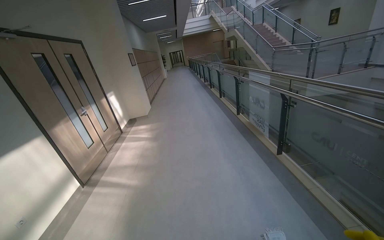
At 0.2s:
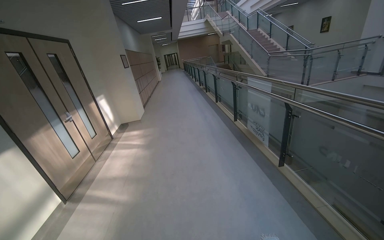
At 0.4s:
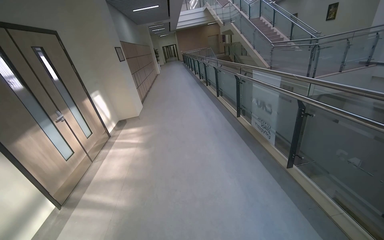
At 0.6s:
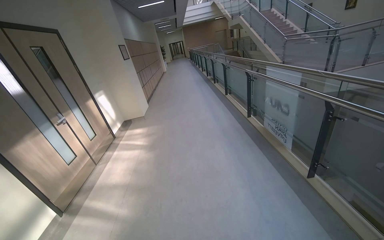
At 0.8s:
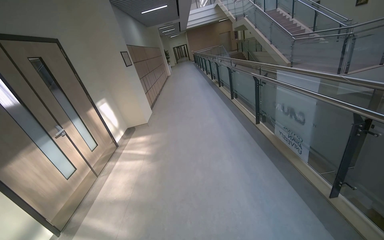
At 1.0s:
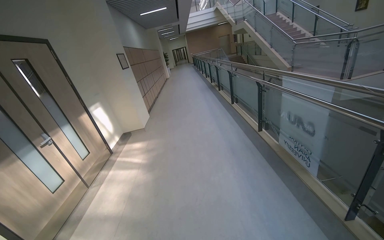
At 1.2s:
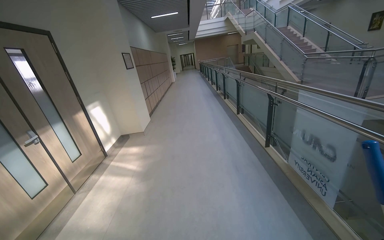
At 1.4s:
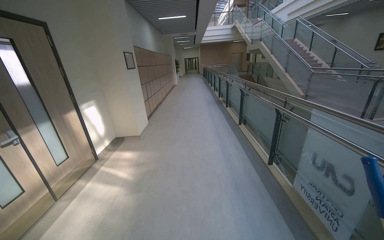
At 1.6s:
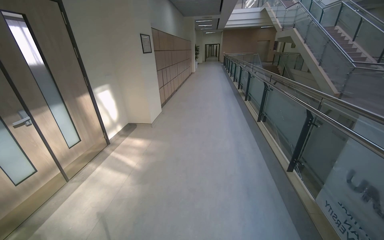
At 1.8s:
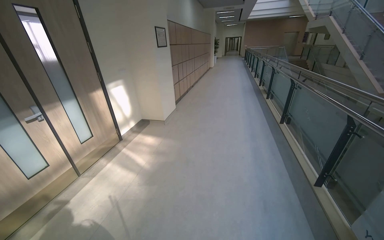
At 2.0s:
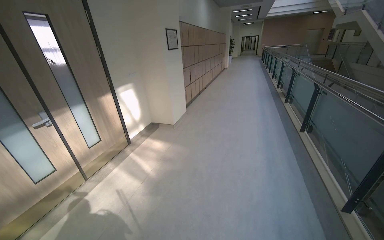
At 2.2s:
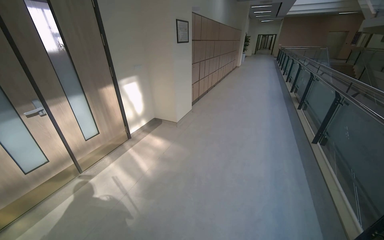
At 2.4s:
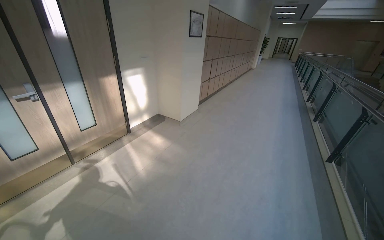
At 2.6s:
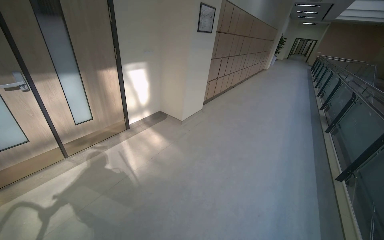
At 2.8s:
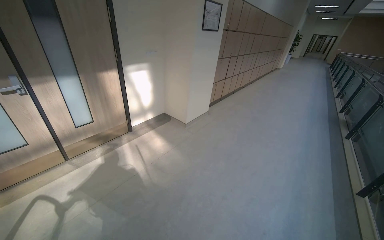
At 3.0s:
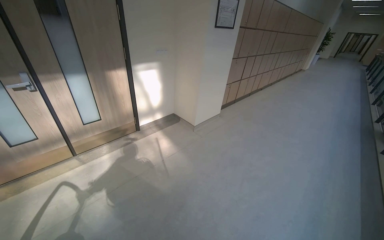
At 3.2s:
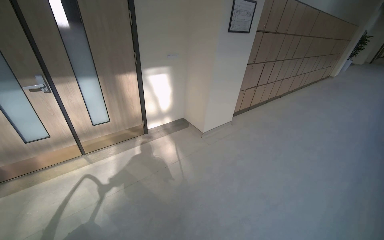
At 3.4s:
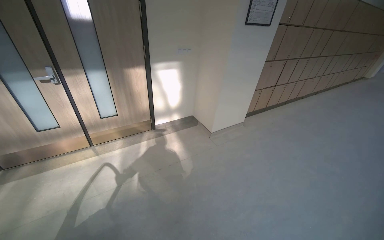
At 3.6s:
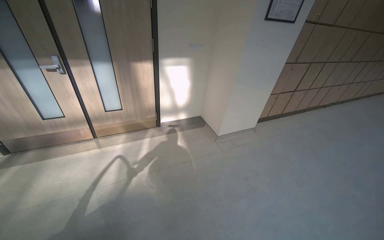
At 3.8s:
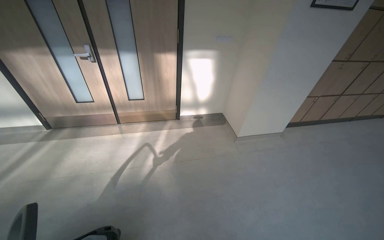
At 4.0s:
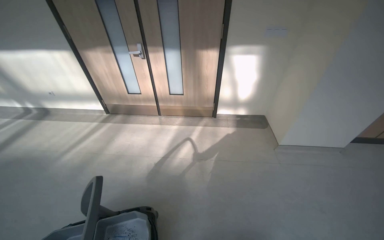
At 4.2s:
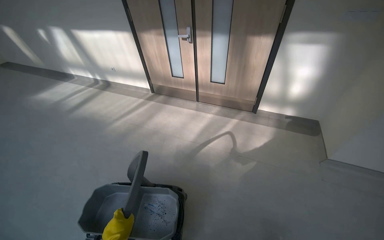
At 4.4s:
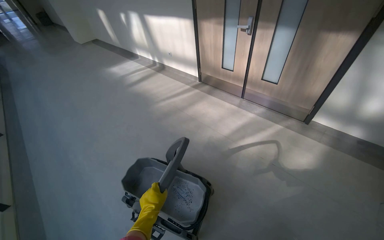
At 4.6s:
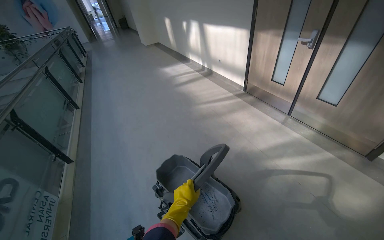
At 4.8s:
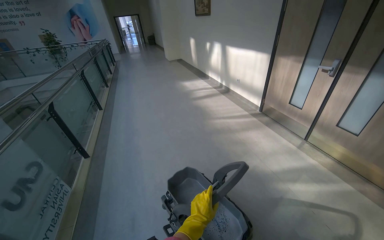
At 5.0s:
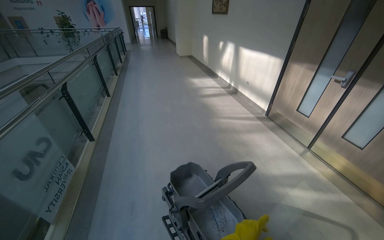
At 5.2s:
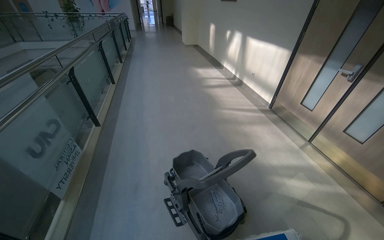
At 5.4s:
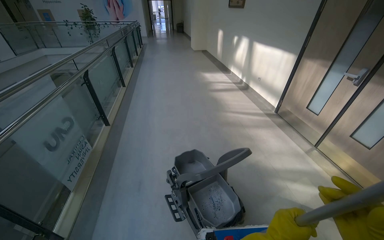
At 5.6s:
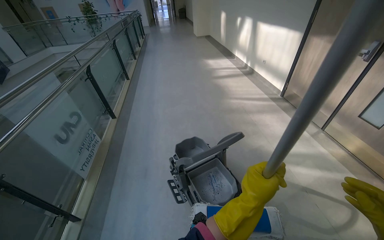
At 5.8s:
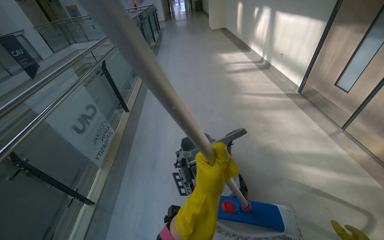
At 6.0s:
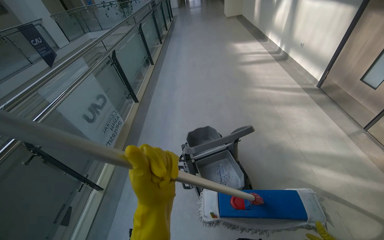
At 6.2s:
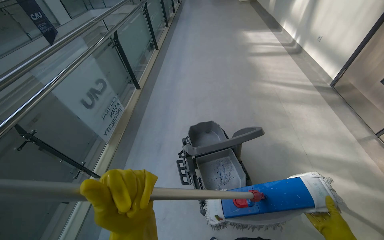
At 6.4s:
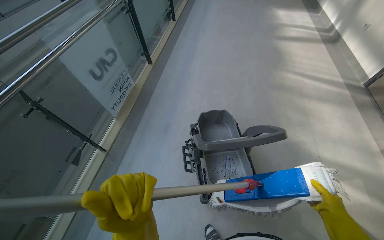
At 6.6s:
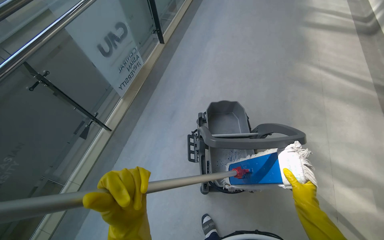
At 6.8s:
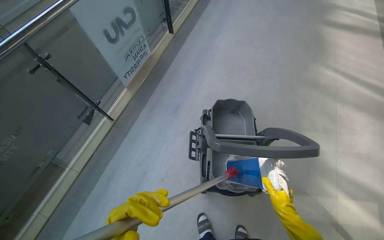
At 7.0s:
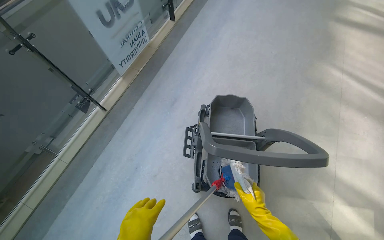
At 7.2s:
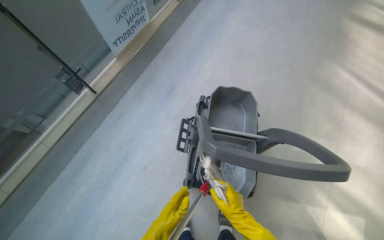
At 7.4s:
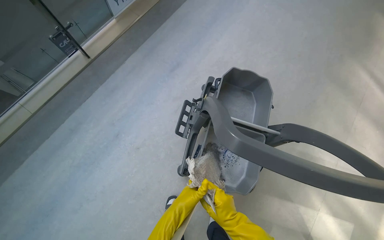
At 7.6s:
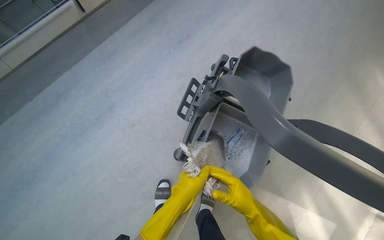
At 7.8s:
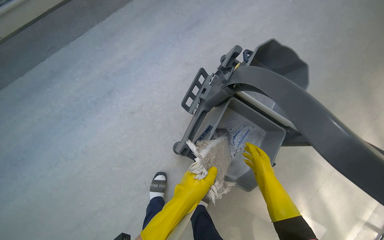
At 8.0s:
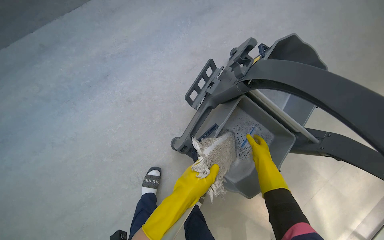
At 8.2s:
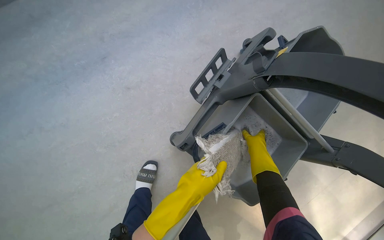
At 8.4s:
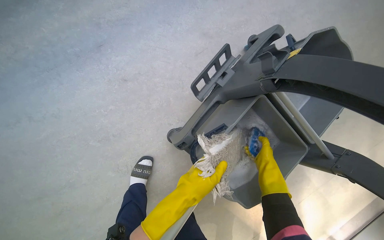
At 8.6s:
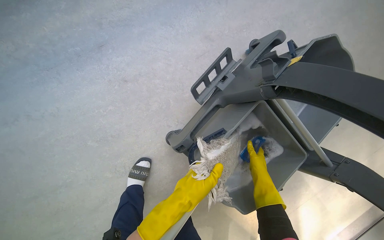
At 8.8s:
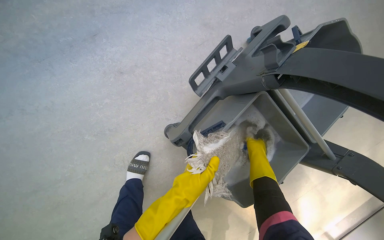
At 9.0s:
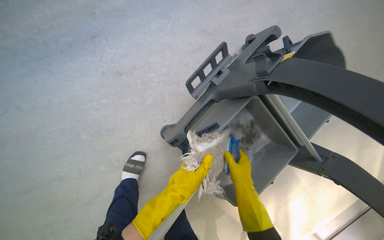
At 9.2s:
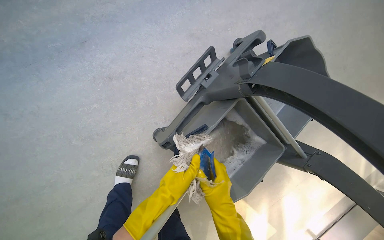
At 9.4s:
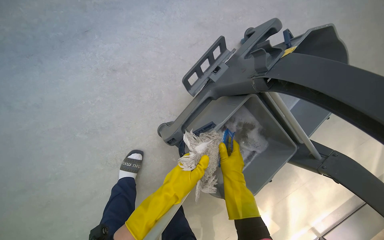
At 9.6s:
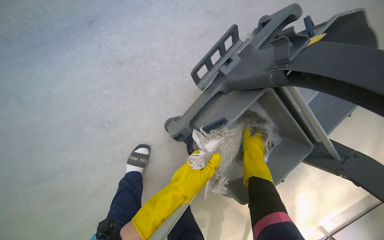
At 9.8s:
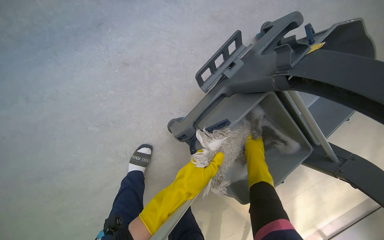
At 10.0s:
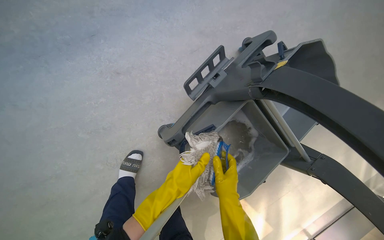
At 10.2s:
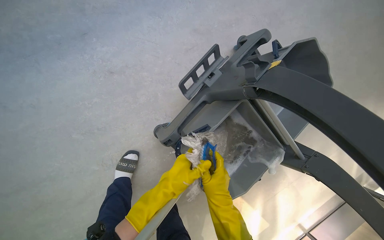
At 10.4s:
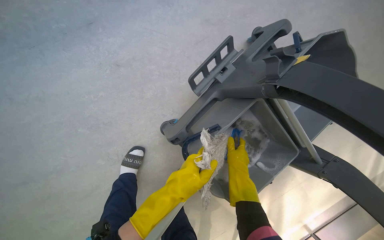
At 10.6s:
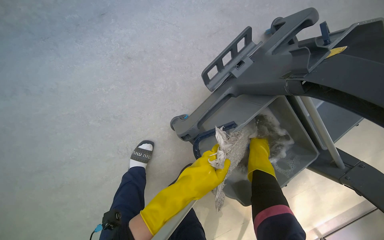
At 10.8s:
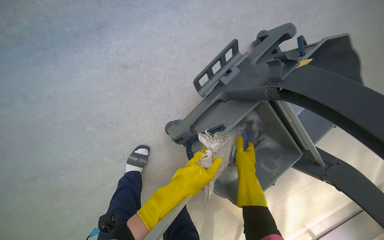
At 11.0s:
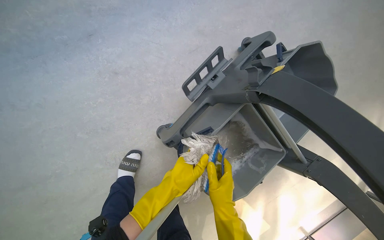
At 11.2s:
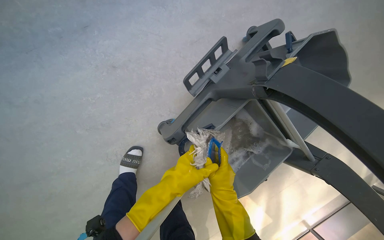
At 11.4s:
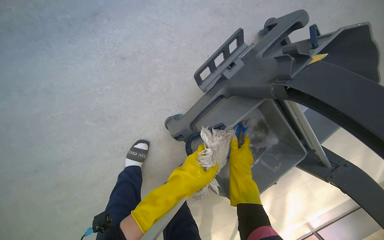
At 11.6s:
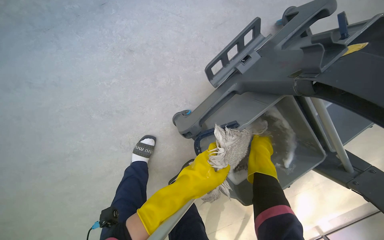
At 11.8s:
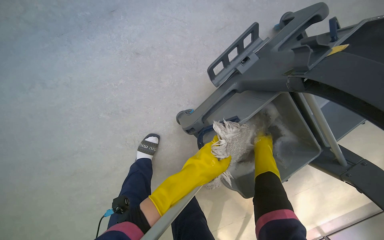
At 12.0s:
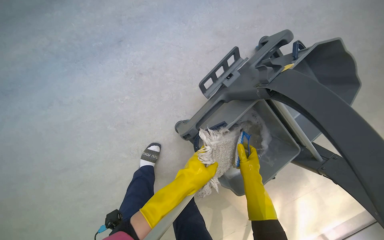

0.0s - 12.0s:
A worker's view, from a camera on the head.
Job: mopping floor.
The whole recording: Mopping hallway floor. The worker mops the hallway floor using a flat mop and a bucket.
0.0s - 1.6s: The camera travels about 1.5 m.
1.6s - 3.0s: The wearer moves approximately 1 m. The head turns to the left by roughly 40 degrees.
3.0s - 4.4s: The camera is carried some 70 cm. The head turns to the left by approximately 85 degrees. The view tilts some 20 degrees downward.
4.4s - 6.0s: The head turns to the left by approximately 45 degrees.
6.0s - 7.6s: The wearer moves approximately 60 cm. The camera pitches downward, by some 40 degrees. The scene rotates clockwise by approximately 45 degrees.
7.6s - 9.0s: The camera pitches downward, by some 15 degrees. The right hand goes some 10 cm up the picture.
9.0s - 10.4s: The right hand moves up and down the picture over approximately 15 cm, changing direction 2 times.
10.4s - 12.0s: The right hand moves up and down the picture over some 15 cm, changing direction 2 times.

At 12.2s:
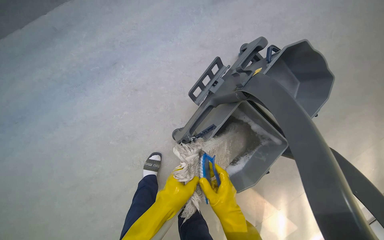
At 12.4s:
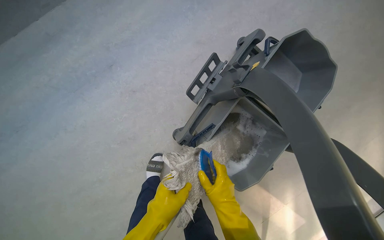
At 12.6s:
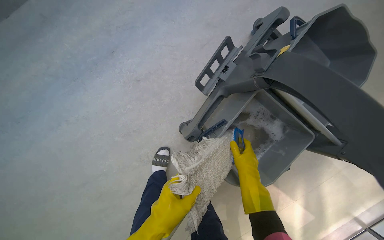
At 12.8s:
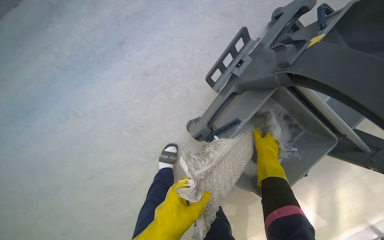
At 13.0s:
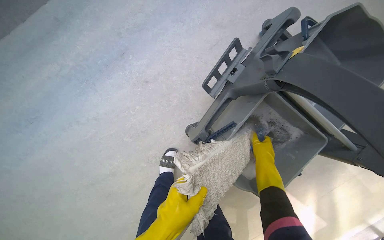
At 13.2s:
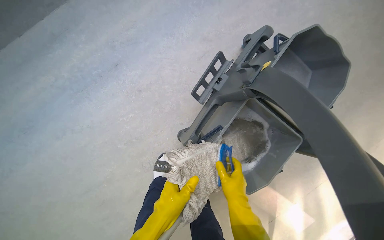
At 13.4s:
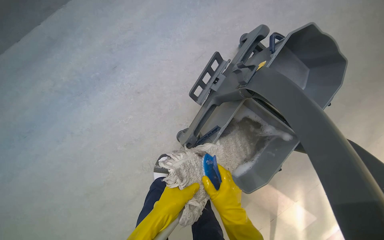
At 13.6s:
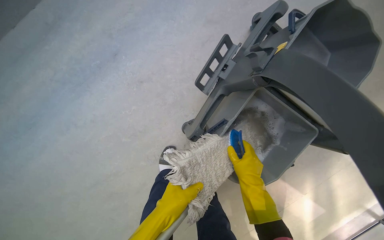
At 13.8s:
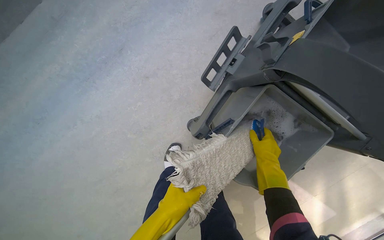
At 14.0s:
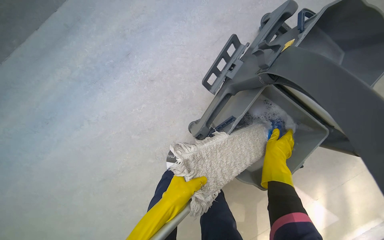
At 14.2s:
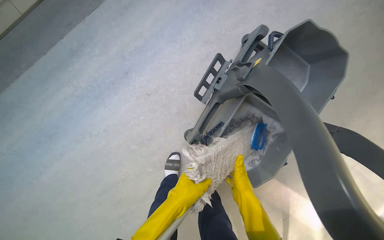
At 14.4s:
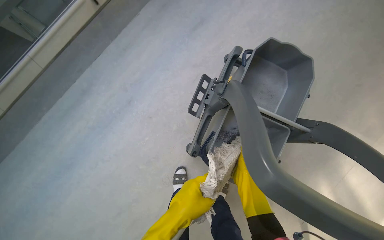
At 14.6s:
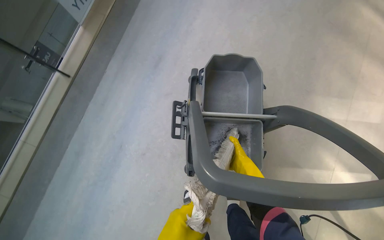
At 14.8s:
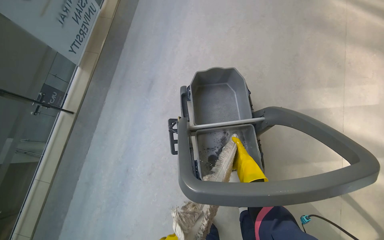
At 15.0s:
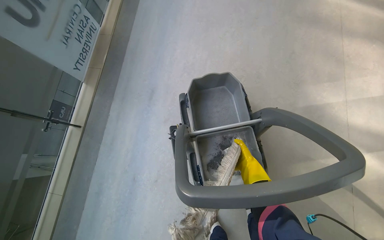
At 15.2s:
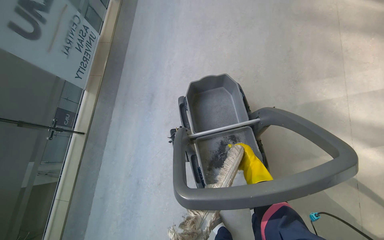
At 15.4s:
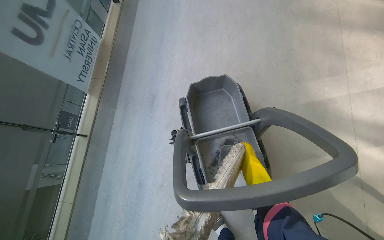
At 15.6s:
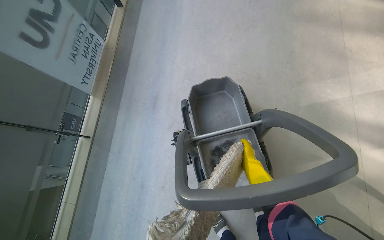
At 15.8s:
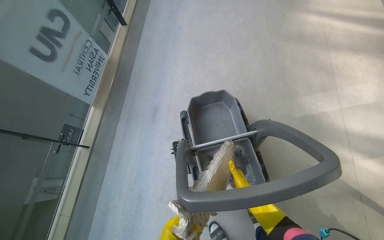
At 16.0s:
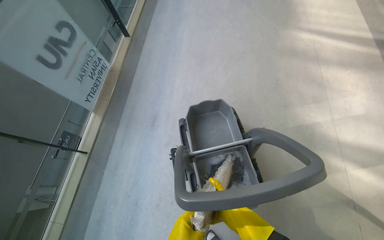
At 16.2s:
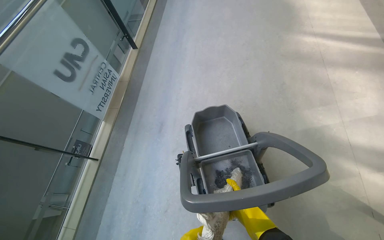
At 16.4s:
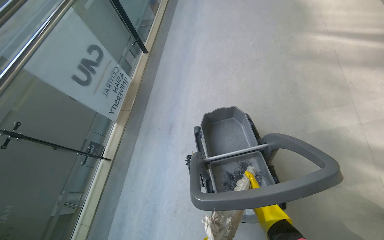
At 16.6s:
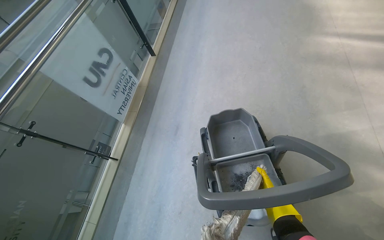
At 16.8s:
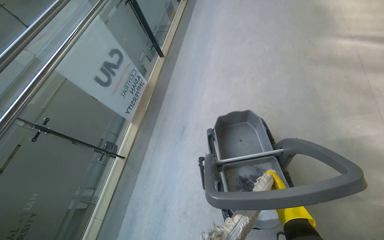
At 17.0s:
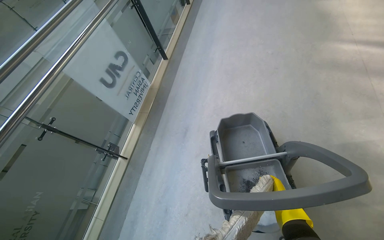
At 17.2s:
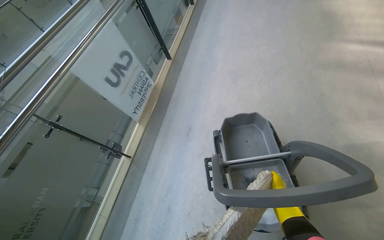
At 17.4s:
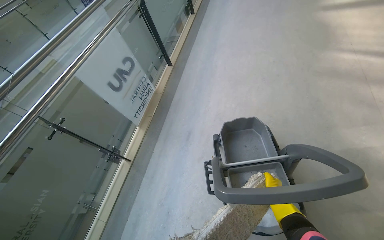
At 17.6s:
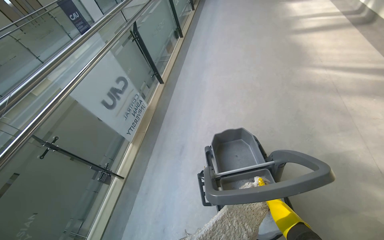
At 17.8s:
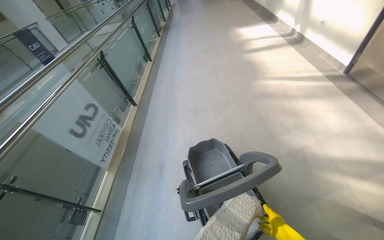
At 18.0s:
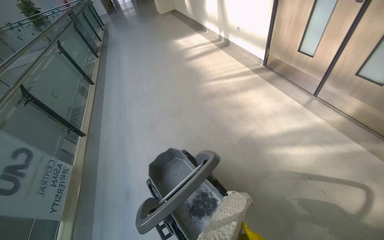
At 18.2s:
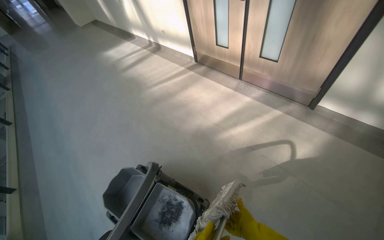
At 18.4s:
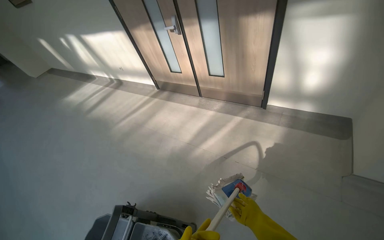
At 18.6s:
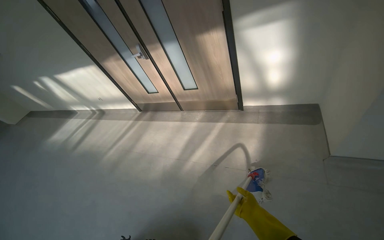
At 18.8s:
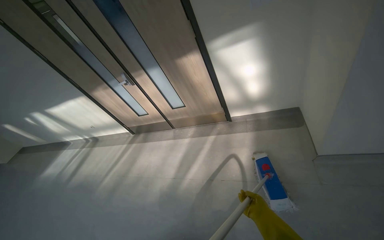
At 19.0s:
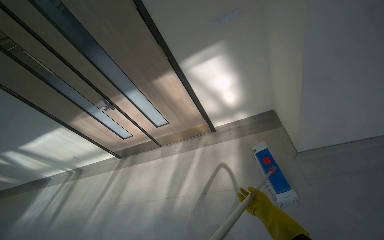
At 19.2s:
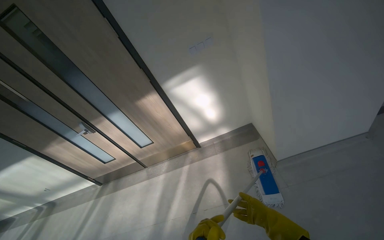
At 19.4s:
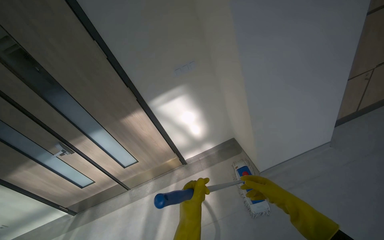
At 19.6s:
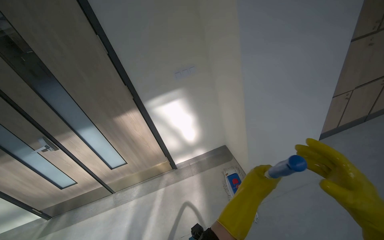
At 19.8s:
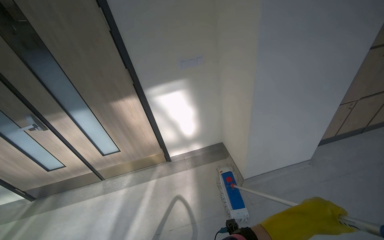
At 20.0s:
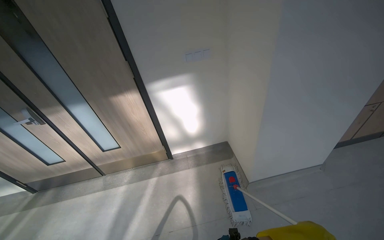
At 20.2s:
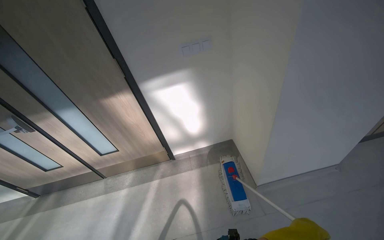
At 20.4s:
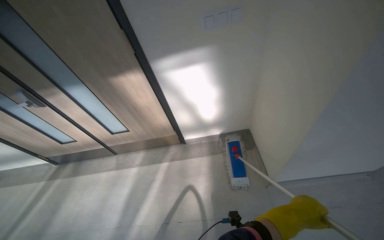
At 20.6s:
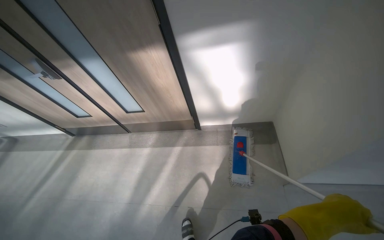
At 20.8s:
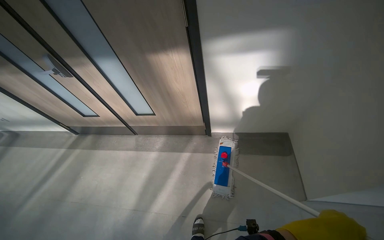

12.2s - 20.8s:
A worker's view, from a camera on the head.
Job: mopping floor.
The whole recording: Mopping hallway floor. The worker mops the hallway floor using a flat mop and a bucket.
12.2s - 13.6s: The right hand goes up and down the picture, some 20 cm each way, reversing 2 times.
13.6s - 15.0s: The camera travels approximately 40 cm. The view tilts about 25 degrees upward. Everything in view rotates roughly 45 degrees counterclockwise.
15.0s - 16.6s: The view tilts roughly 15 degrees upward.
16.6s - 18.0s: The wearer looks about 30 degrees further to the right. The view tips upward by roughly 20 degrees.
18.0s - 19.4s: The camera is carried approximately 50 cm. The head turns to the right by approximately 80 degrees. The camera pitches upward, by some 35 degrees.
19.4s - 20.8s: The camera travels roughly 70 cm. The camera pitches downward, by roughly 20 degrees.
